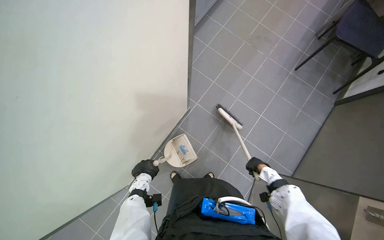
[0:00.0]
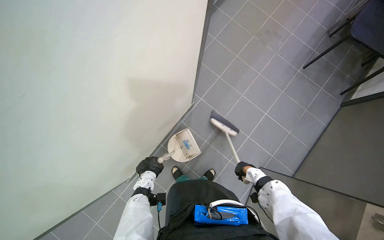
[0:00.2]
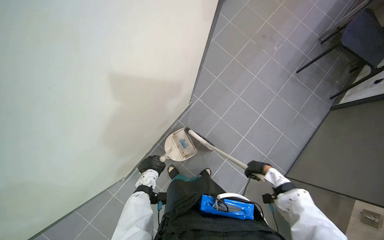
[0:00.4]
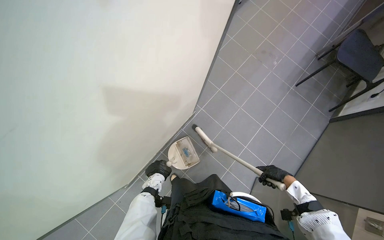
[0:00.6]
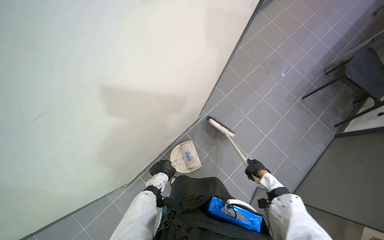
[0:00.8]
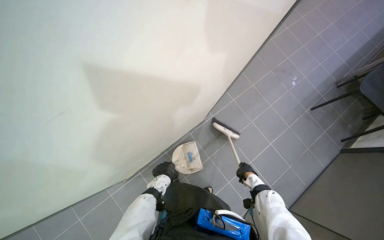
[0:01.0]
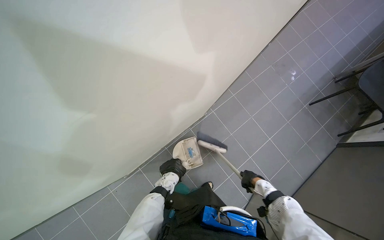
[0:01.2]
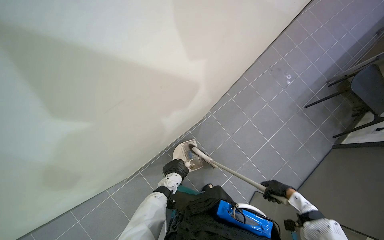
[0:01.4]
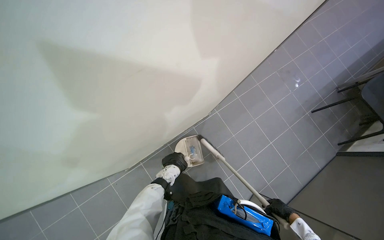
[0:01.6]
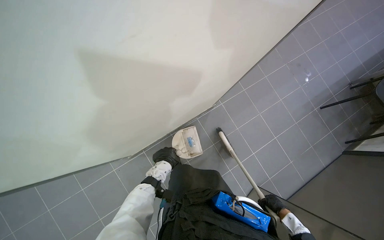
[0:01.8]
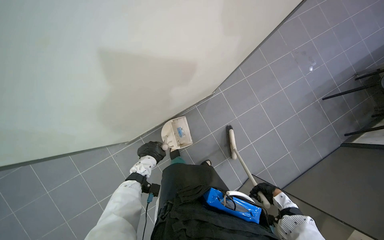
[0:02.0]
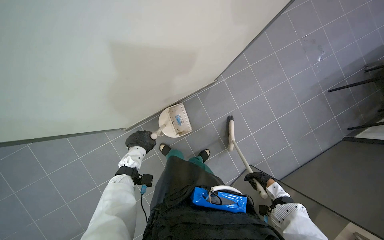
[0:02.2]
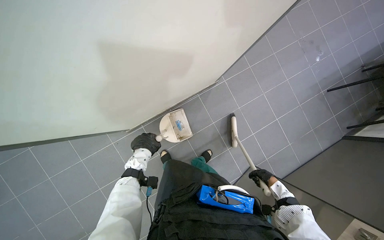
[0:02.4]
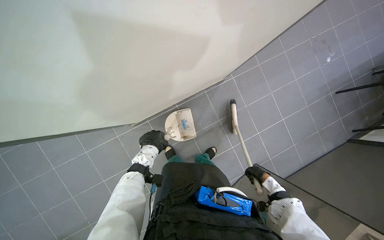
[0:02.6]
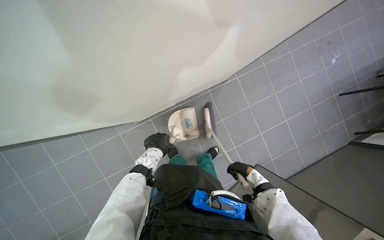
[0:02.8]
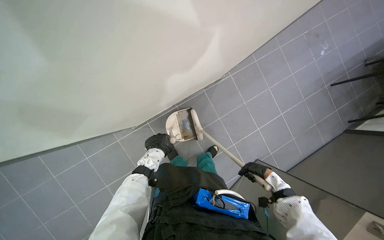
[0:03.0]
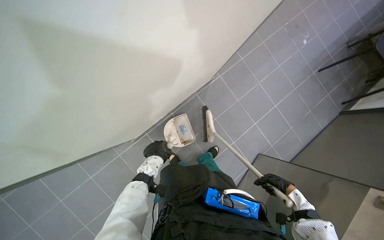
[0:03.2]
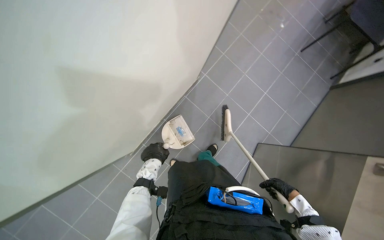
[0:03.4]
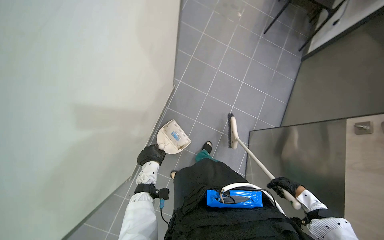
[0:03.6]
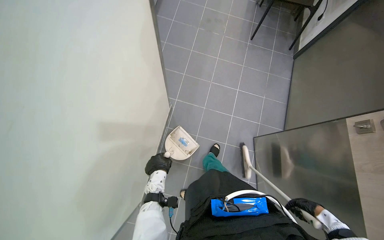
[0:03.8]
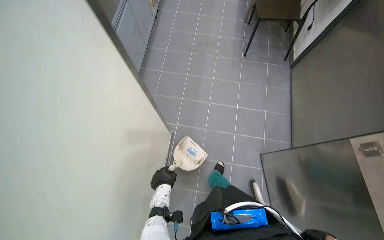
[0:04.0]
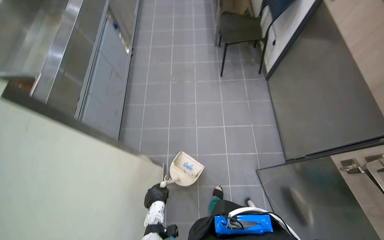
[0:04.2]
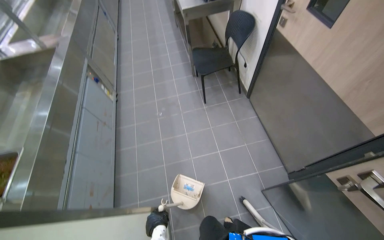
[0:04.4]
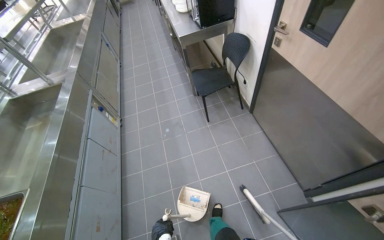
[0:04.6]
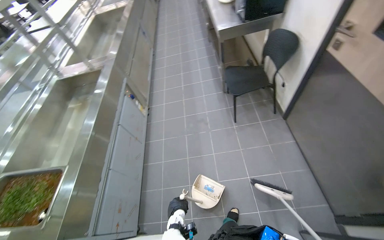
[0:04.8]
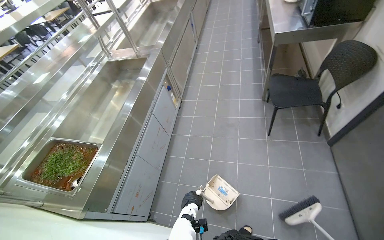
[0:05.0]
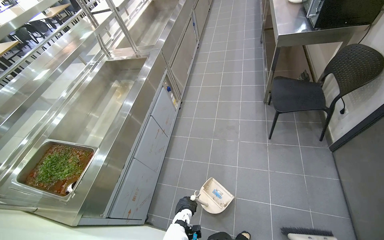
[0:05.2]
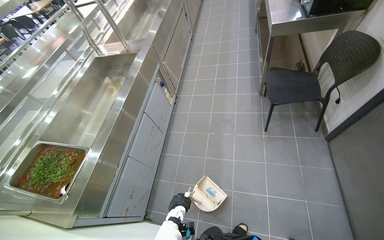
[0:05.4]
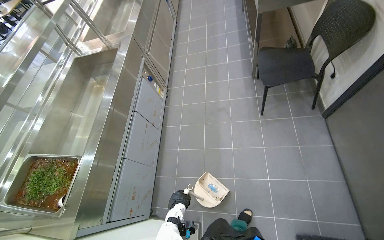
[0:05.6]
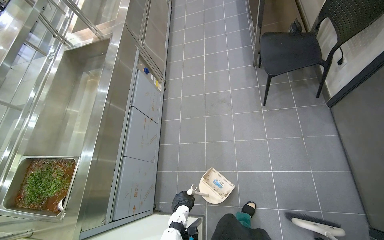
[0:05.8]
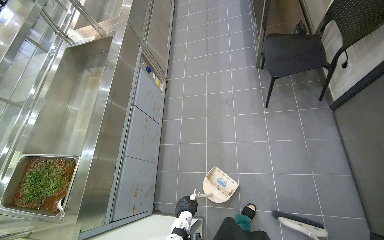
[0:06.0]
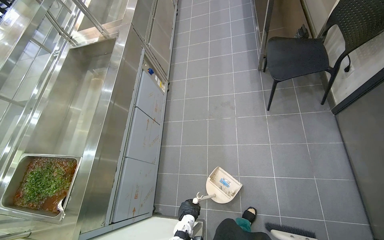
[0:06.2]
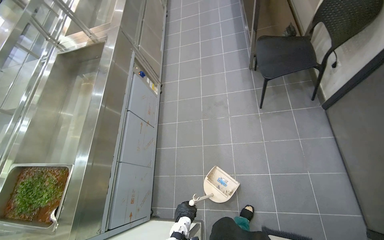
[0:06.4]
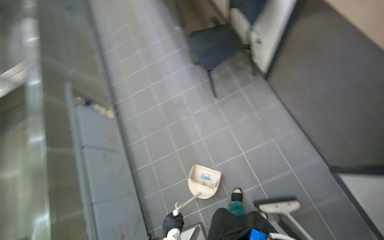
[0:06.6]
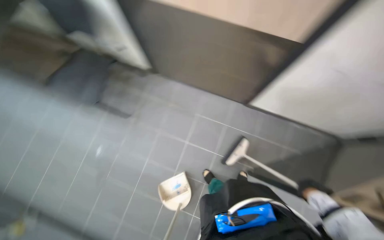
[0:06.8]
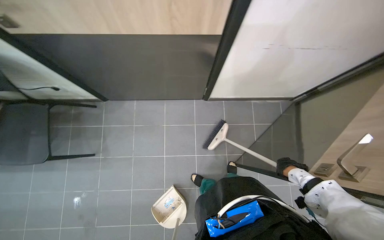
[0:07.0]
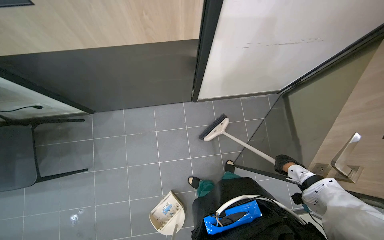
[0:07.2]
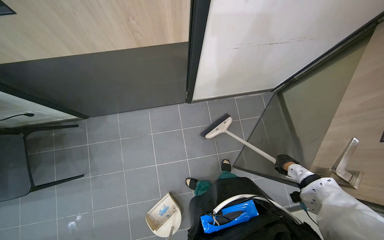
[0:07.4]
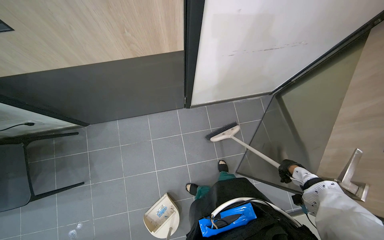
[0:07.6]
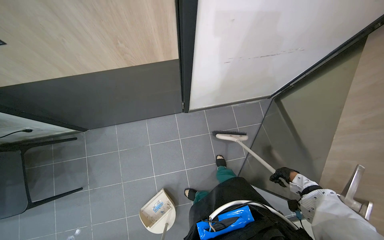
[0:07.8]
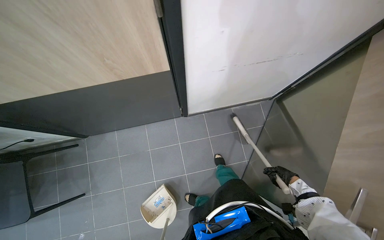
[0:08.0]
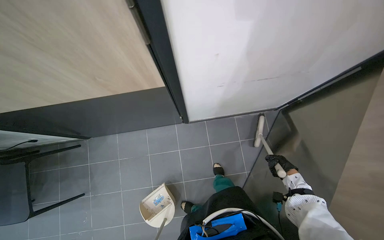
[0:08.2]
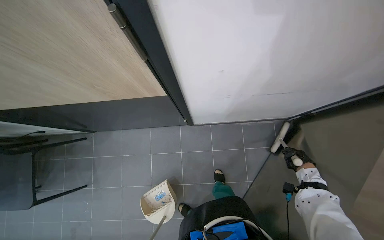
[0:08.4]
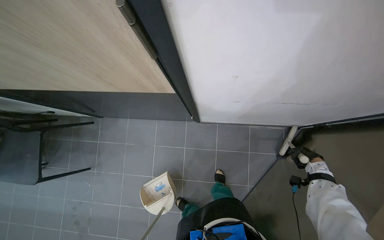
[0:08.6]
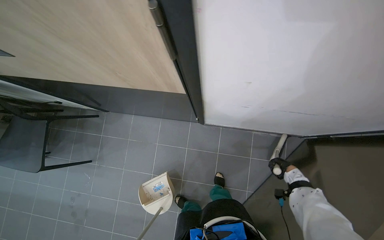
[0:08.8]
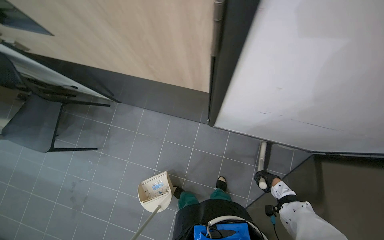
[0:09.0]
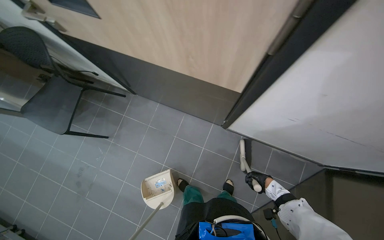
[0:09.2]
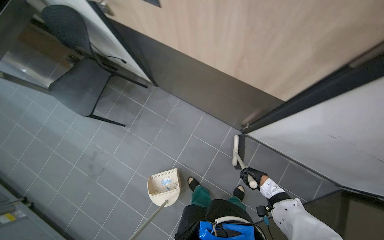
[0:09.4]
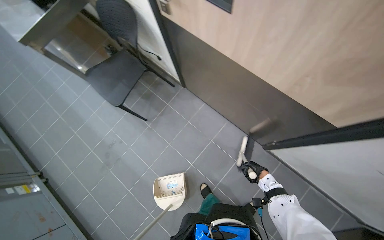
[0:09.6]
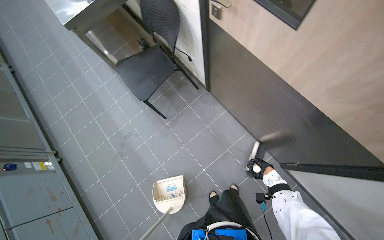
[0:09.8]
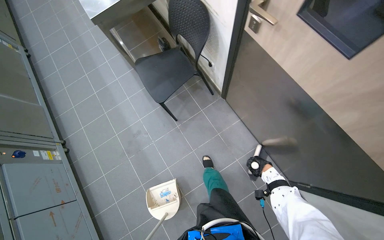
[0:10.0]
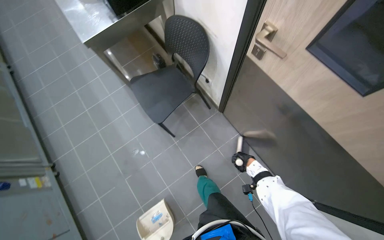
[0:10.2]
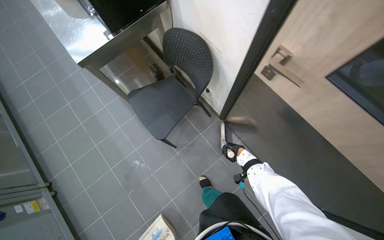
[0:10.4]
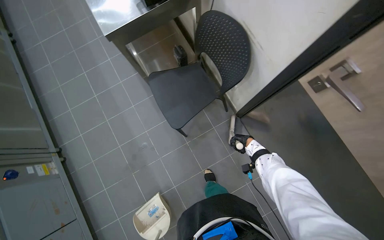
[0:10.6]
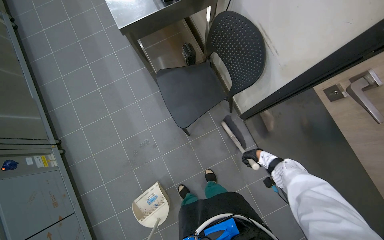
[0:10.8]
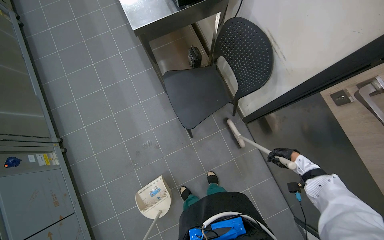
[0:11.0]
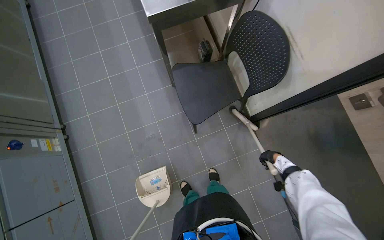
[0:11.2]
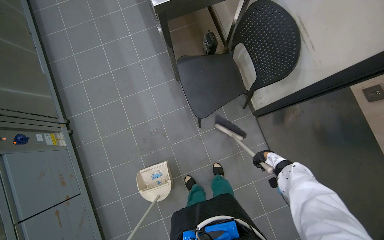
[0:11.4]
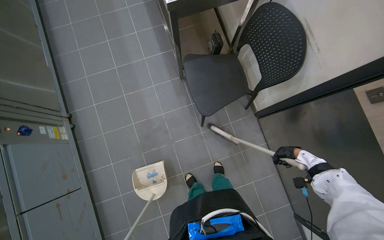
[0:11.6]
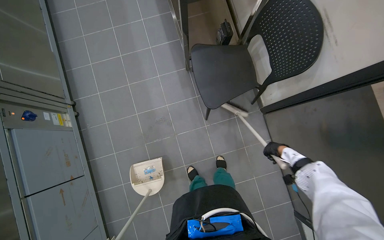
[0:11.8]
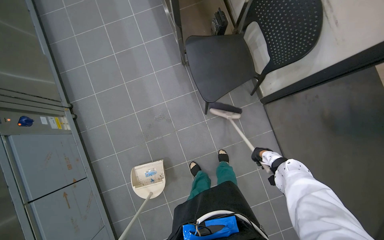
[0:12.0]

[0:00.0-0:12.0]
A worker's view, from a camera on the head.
Job: sweeping floor.
The whole recording: Sweeping kitchen floor. The worker sweeps the kitchen floor with a broom and dustpan, moving chairs to clean underneath them.
0:00.0 to 0:01.6: The right hand shifts about 10 cm nearer to the camera.
0:01.6 to 0:03.0: The wearer looks about 15 degrees further downward. The hands both shift to the left by some 10 cm.
0:03.0 to 0:04.4: The camera is carried about 40 cm. The view tips upward by some 30 degrees. Everything in view rotates about 70 degrees counterclockwise.
0:04.4 to 0:06.0: The camera travels approximately 40 cm. The camera sweeps to the left, by roughly 15 degrees.
0:06.0 to 0:07.6: The wearer moves approximately 50 cm. The head rotates about 105 degrees to the right.
0:07.6 to 0:09.0: The wearer's head swings some 30 degrees to the left.
0:09.0 to 0:10.4: The wearer moves approximately 90 cm. The scene turns some 35 degrees clockwise in the picture.
0:10.4 to 0:12.0: The view tilts approximately 10 degrees downward.

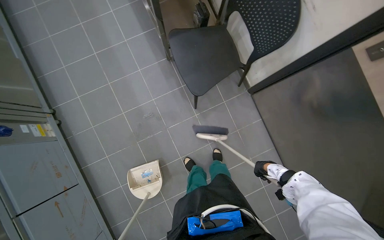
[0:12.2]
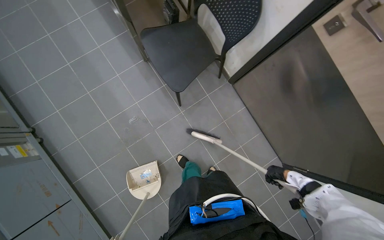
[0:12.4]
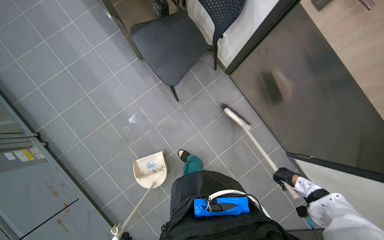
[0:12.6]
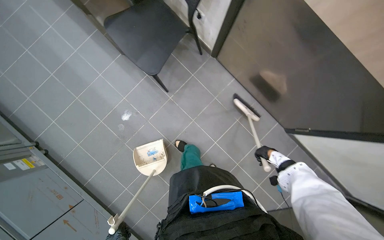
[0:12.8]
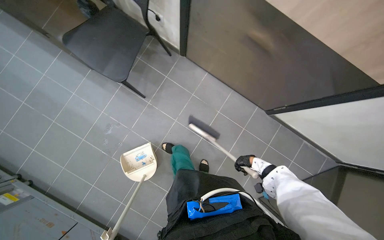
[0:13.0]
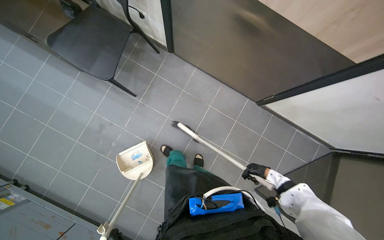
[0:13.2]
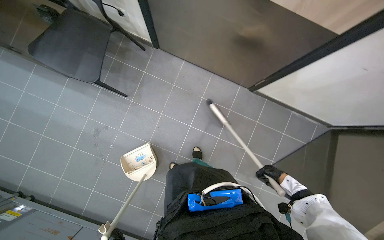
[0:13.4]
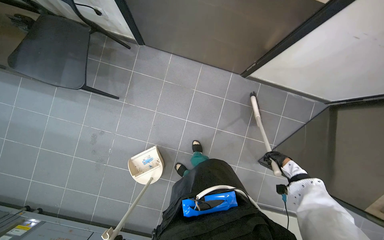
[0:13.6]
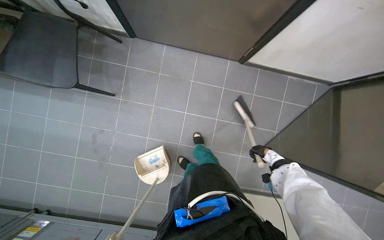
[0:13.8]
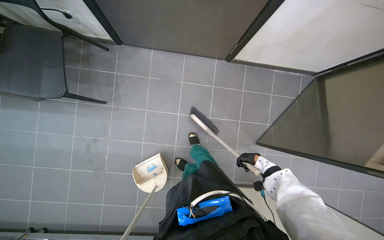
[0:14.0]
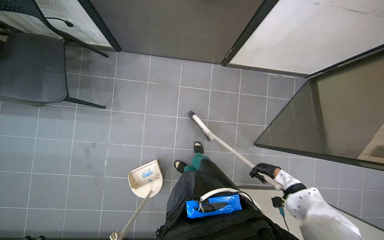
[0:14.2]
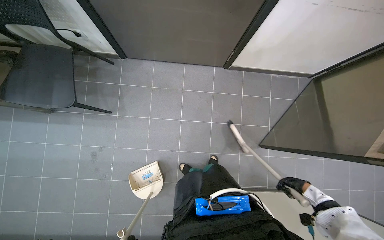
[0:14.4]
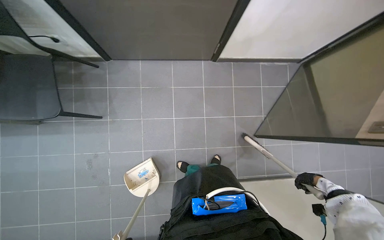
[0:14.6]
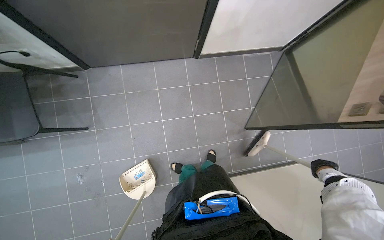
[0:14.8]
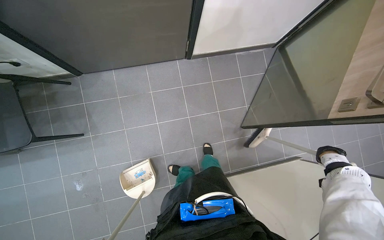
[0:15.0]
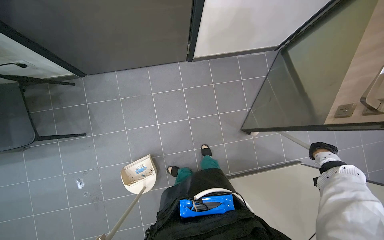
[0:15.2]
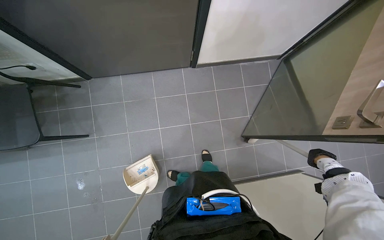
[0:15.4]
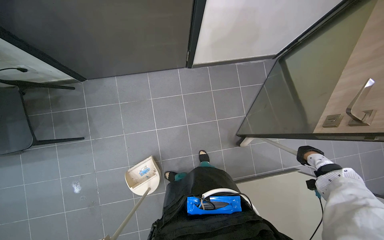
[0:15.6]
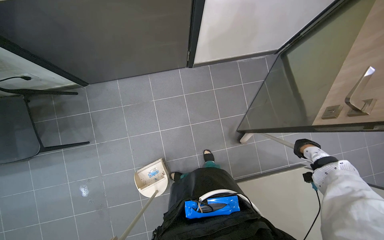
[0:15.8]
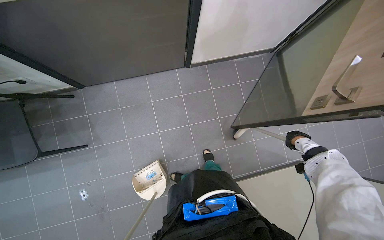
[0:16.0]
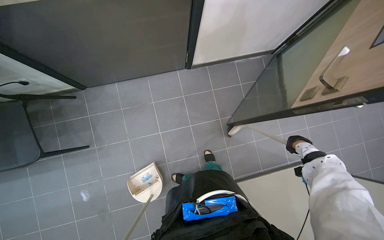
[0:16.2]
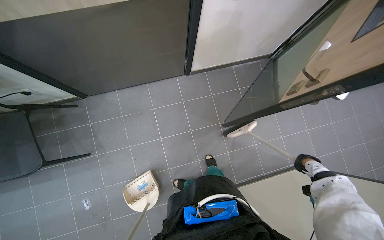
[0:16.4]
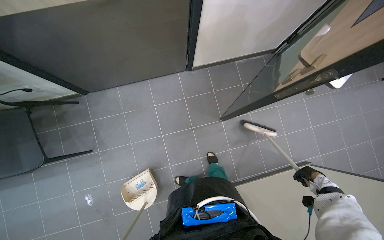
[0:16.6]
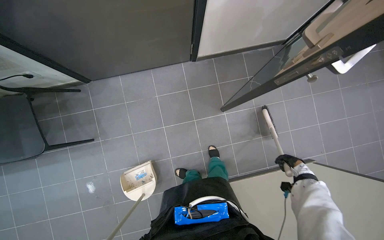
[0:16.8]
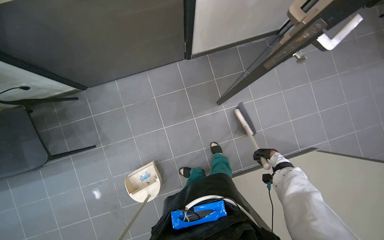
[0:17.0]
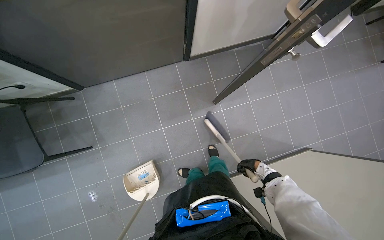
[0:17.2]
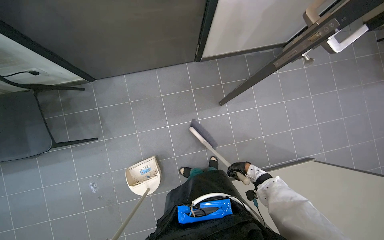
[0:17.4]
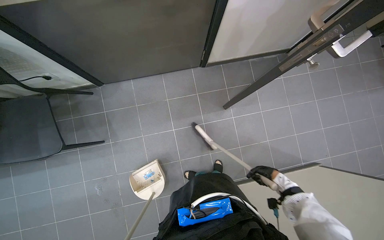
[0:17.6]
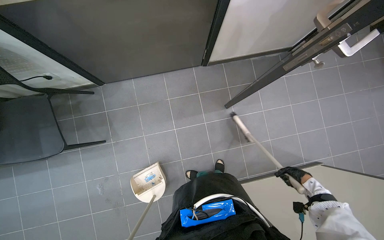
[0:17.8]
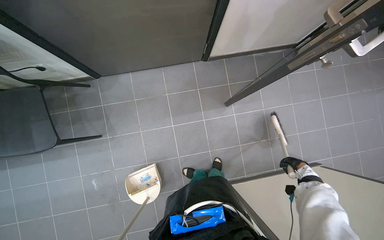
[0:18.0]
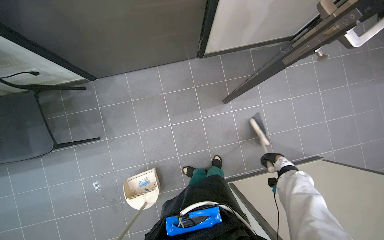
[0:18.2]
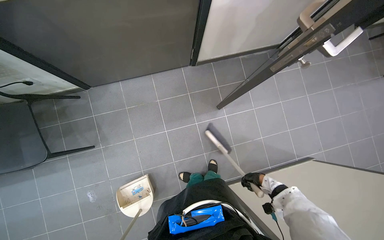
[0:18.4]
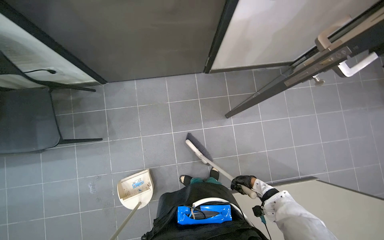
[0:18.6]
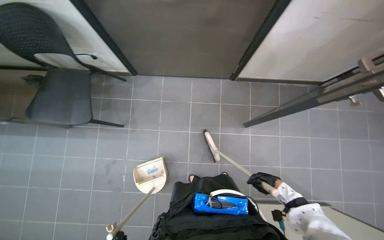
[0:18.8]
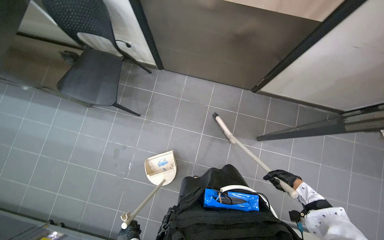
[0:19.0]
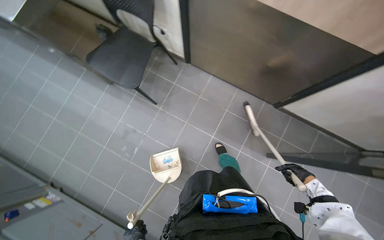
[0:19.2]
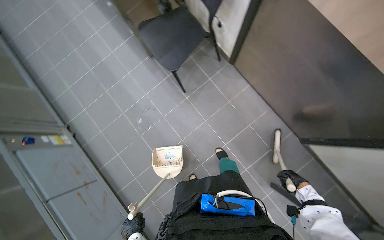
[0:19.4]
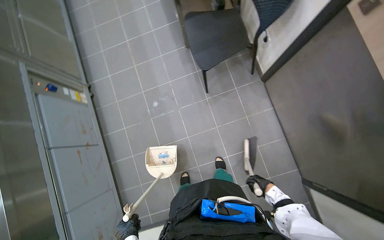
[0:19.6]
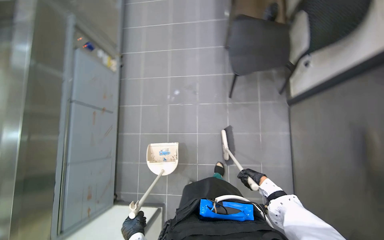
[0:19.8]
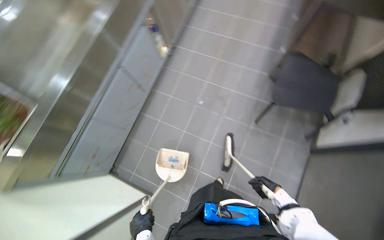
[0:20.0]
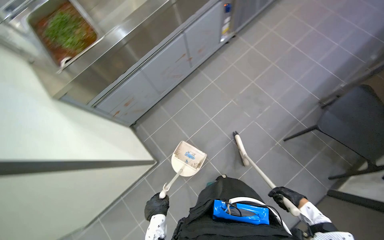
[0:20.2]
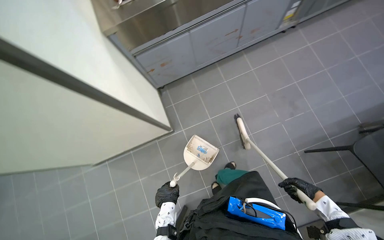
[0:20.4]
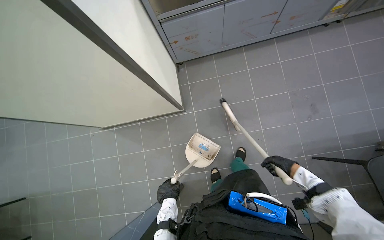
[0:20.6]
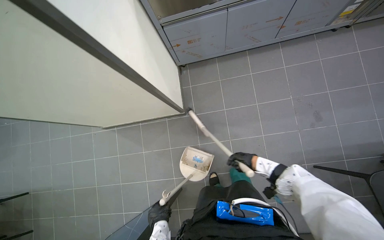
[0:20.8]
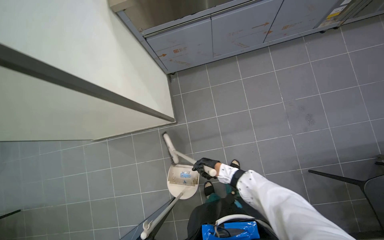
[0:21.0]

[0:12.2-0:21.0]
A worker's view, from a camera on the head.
Job: sweeping floor.
The whole recording: Sweeping kitchen floor. The worker sweeps the kitchen floor with a broom and dustpan, moving chairs to clean underneath them.
0:12.2 to 0:13.6: The head travels approximately 50 cm. The scene rotates counterclockwise by about 50 degrees.
0:13.6 to 0:15.2: The scene rotates counterclockwise by roughly 25 degrees. The right hand moves to the right, some 30 cm.
0:16.6 to 0:18.0: The right hand travels farther from the camera by approximately 10 cm, and reaches approximately 30 cm to the left, then returns.
0:18.0 to 0:19.6: The wearer's head swings approximately 85 degrees to the left.
0:19.6 to 0:21.0: The wearer looks approximately 95 degrees further to the left.
